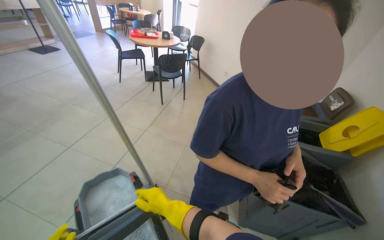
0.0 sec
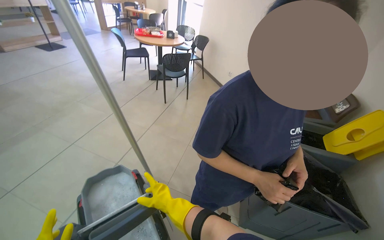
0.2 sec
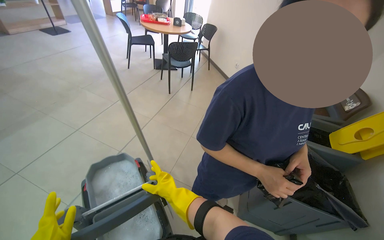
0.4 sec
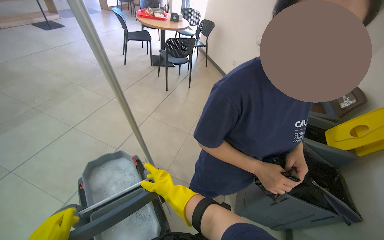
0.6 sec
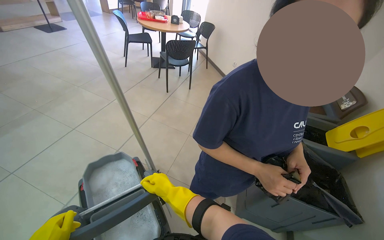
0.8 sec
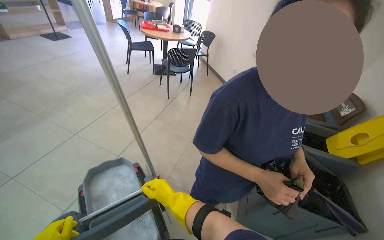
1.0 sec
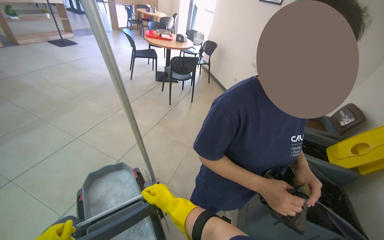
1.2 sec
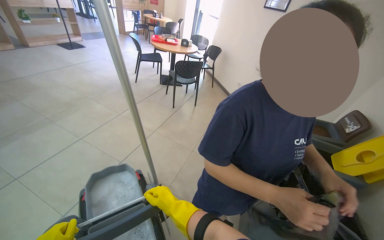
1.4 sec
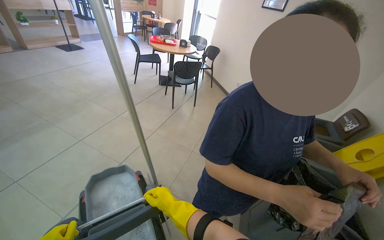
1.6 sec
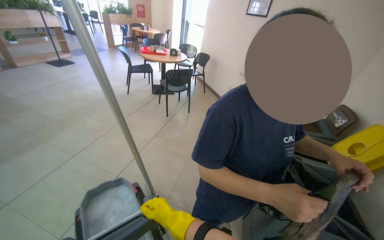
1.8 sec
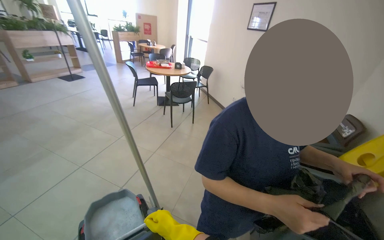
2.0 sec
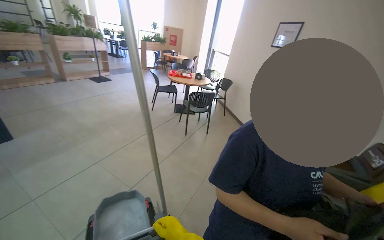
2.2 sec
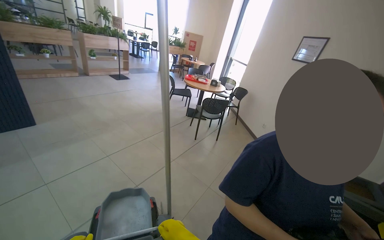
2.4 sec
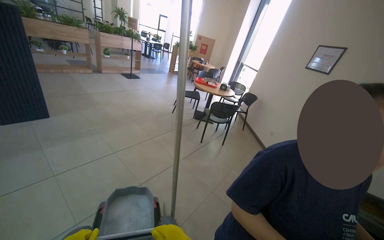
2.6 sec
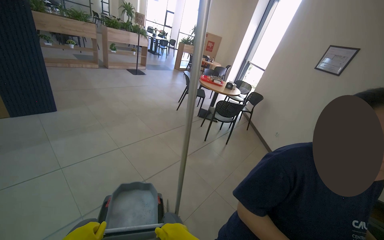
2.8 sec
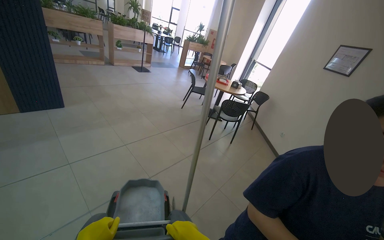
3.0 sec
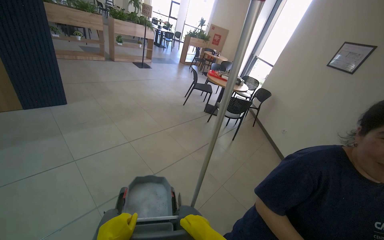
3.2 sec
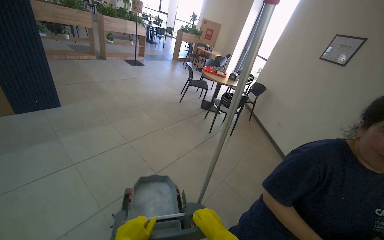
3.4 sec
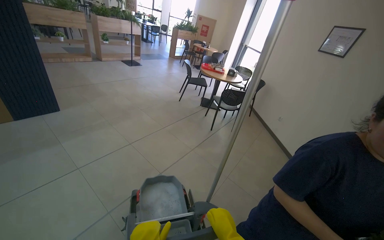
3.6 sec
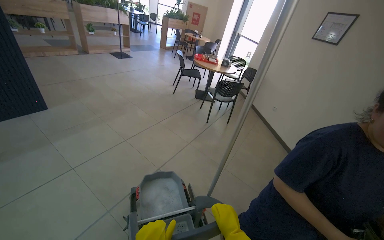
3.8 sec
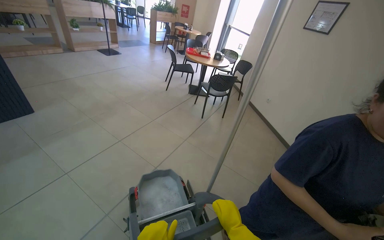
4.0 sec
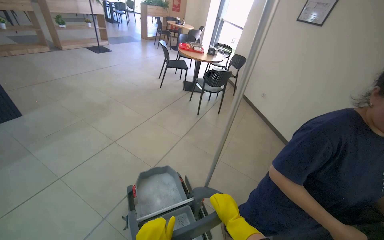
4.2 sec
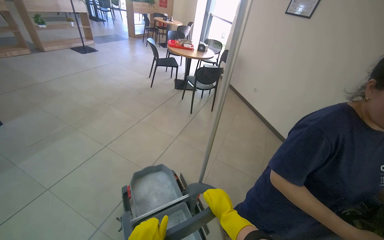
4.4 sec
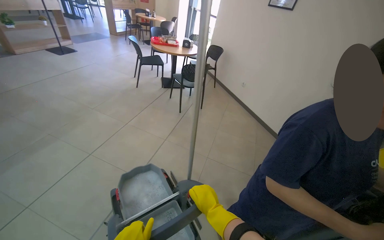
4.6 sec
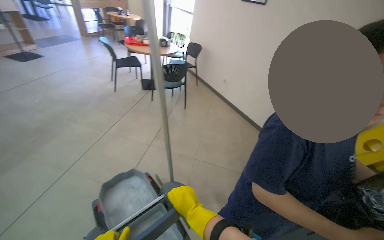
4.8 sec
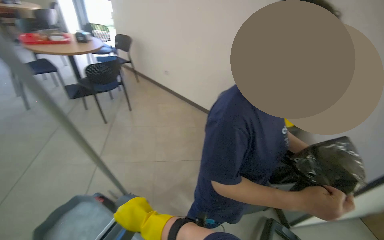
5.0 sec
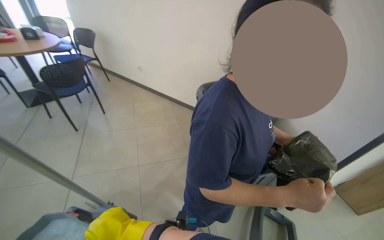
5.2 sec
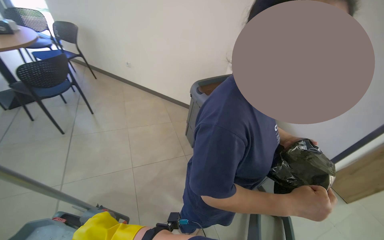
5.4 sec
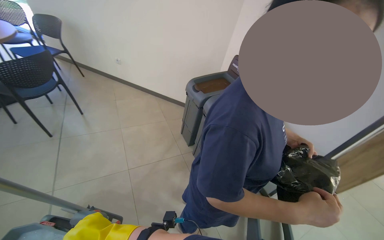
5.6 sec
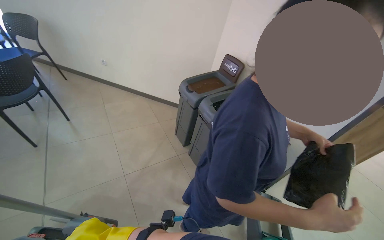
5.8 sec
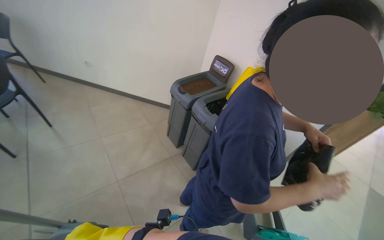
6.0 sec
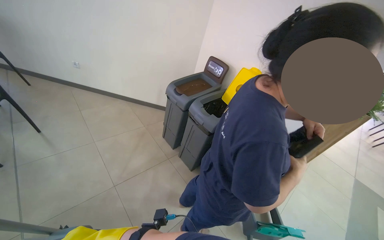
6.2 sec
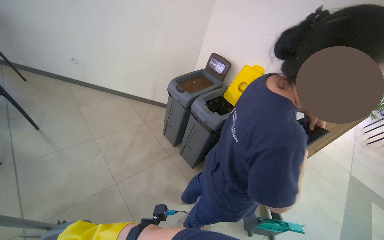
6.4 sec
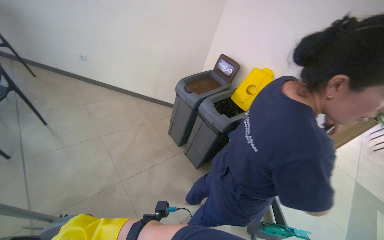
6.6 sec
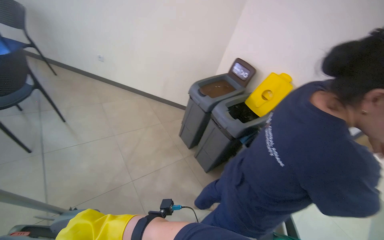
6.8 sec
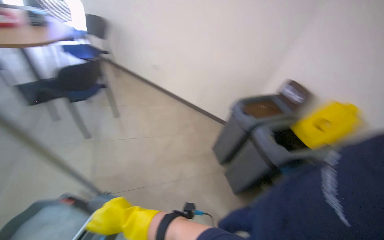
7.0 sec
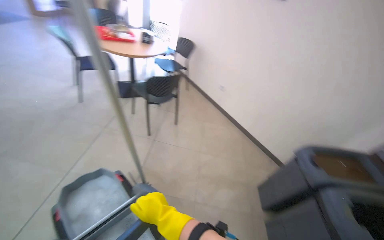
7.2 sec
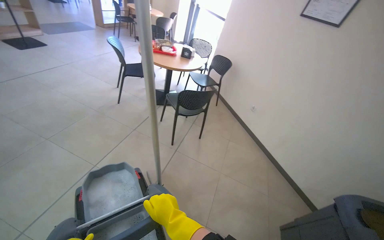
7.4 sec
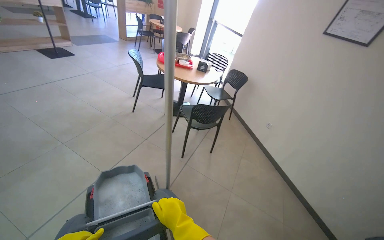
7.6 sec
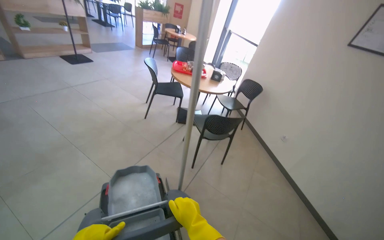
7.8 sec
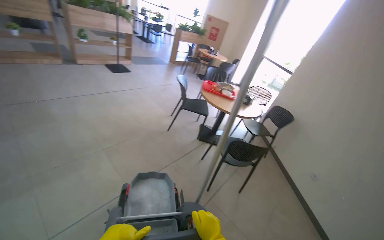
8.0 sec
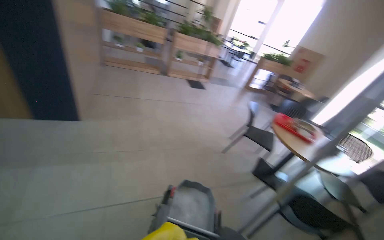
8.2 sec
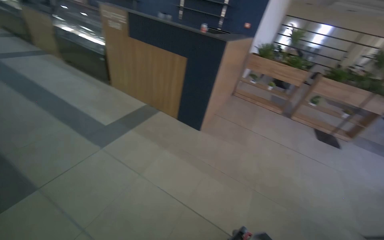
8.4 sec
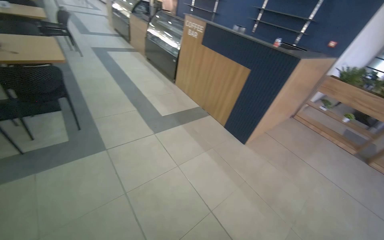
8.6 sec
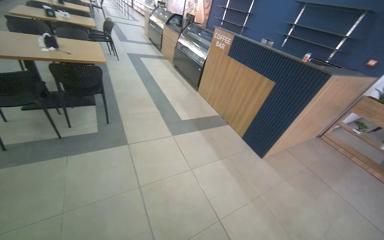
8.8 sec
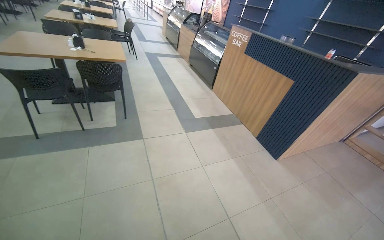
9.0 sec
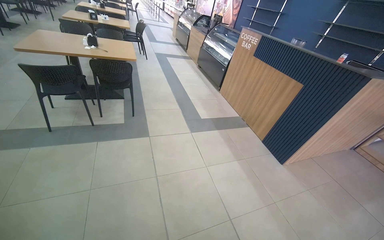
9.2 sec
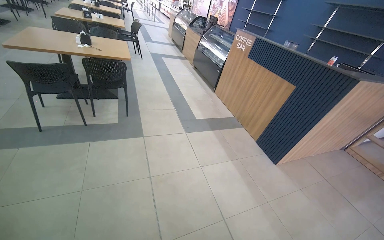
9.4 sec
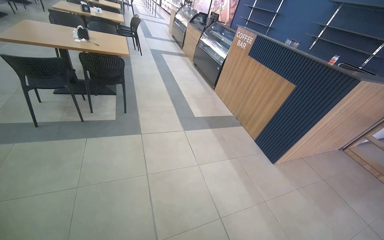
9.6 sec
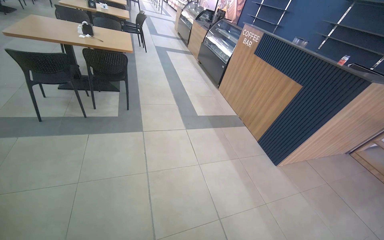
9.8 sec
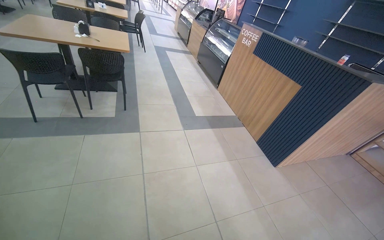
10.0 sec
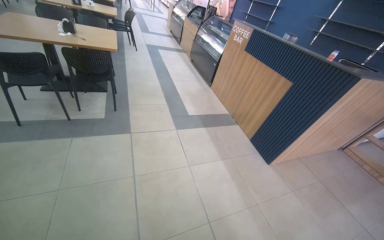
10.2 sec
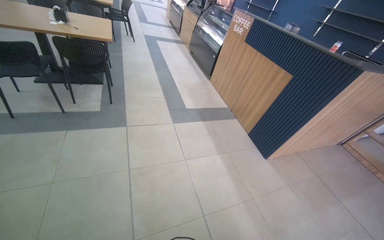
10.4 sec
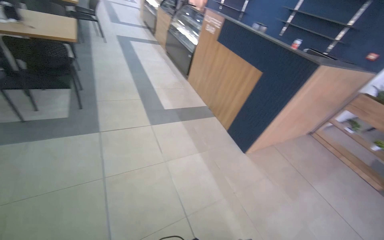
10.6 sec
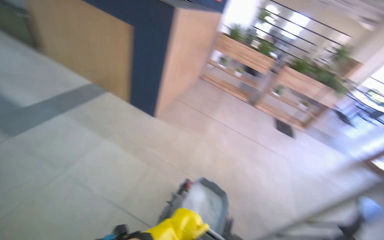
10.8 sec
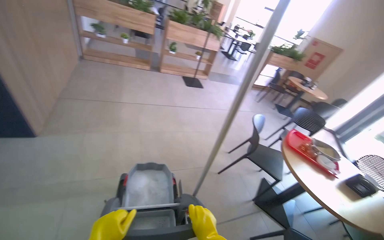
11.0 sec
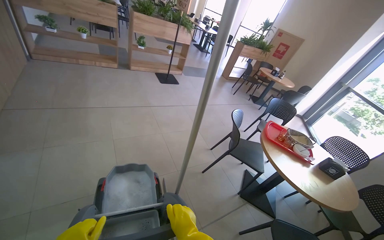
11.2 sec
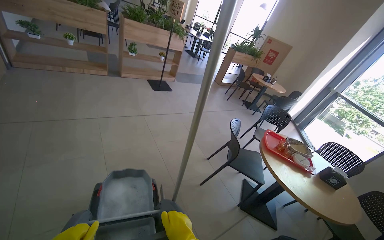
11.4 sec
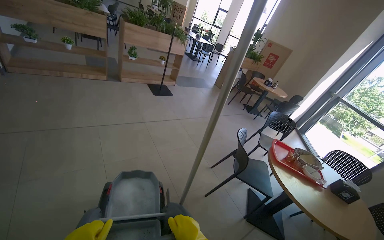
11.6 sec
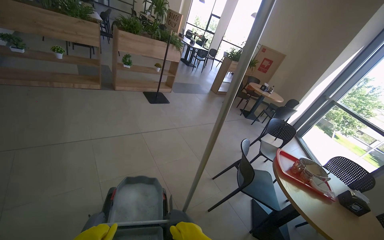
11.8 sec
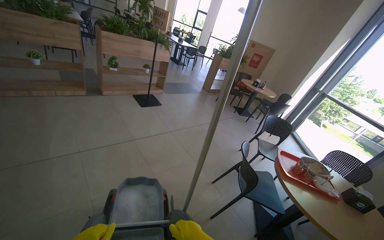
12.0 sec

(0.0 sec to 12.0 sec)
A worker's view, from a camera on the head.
Job: preparing cleaning supplies.
The whole recording: Moving a Cleaning Cart. The worker pushes the cleaning cart through the cafeteria.
1.6 sec - 3.0 sec: The wearer's head swings some 20 degrees to the left.
3.0 sec - 4.4 sec: The head turns to the right by roughly 20 degrees.
4.4 sec - 6.0 sec: The camera travels approximately 50 cm. The wearer's head swings some 60 degrees to the right.
6.0 sec - 7.6 sec: The head turns to the left by about 60 degrees. The view tilts about 20 degrees upward.
7.6 sec - 9.0 sec: The head rotates roughly 125 degrees to the left. The wearer looks some 35 degrees further upward.
10.4 sec - 12.0 sec: The camera is carried about 1 m. The head turns to the right by about 105 degrees. The camera pitches downward, by about 25 degrees.

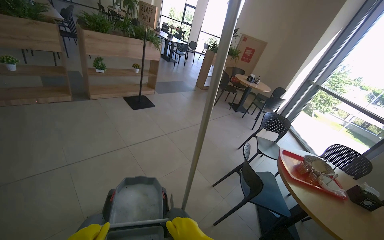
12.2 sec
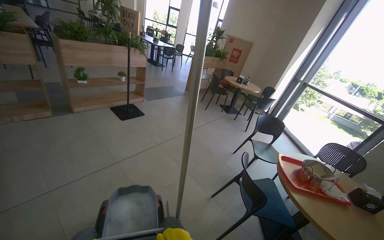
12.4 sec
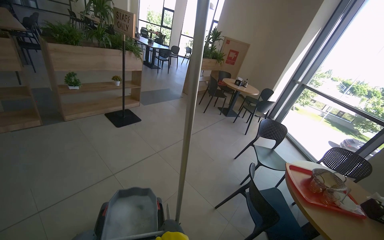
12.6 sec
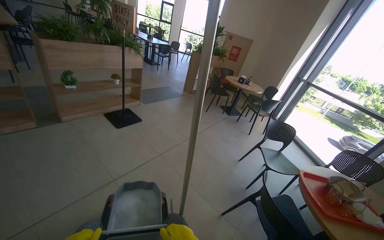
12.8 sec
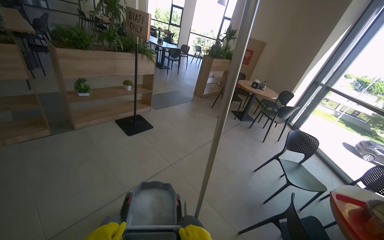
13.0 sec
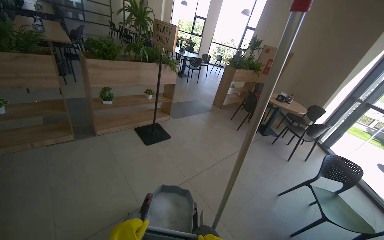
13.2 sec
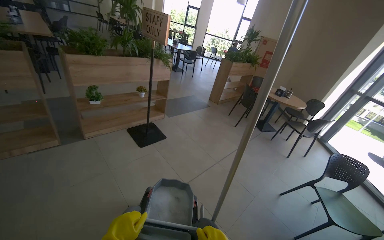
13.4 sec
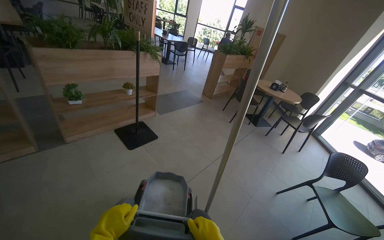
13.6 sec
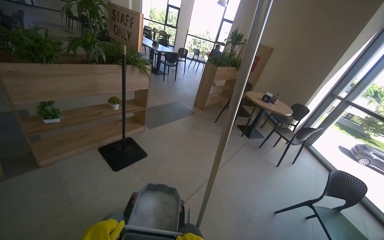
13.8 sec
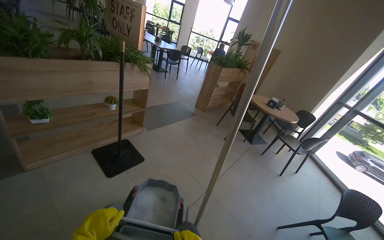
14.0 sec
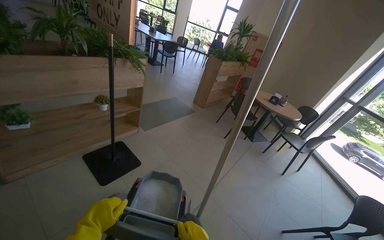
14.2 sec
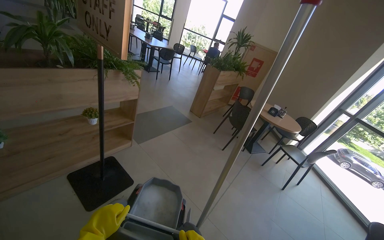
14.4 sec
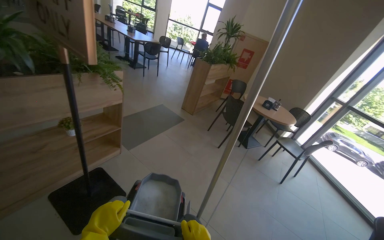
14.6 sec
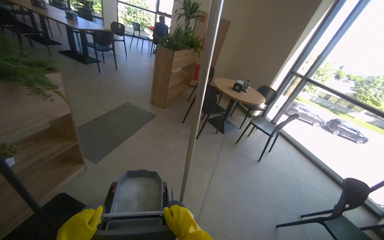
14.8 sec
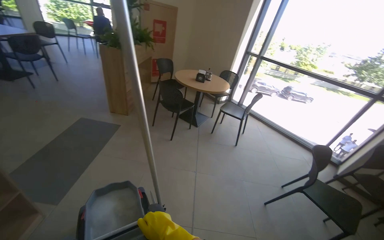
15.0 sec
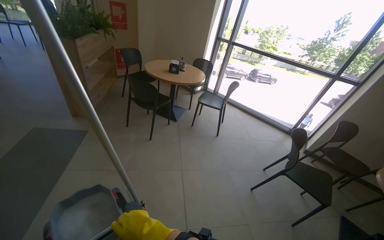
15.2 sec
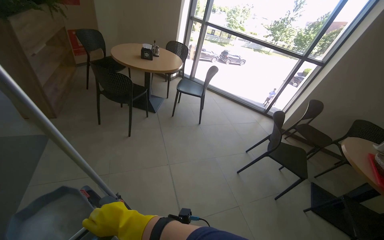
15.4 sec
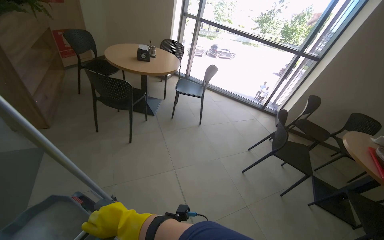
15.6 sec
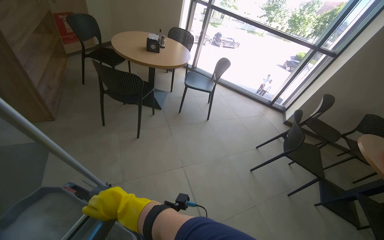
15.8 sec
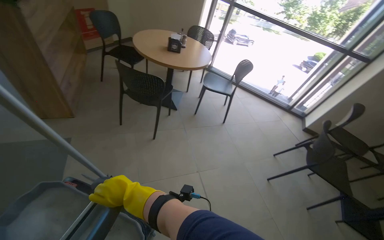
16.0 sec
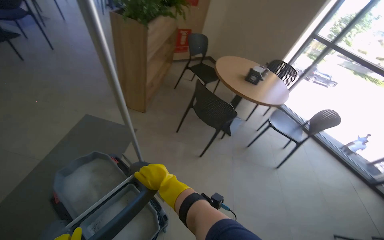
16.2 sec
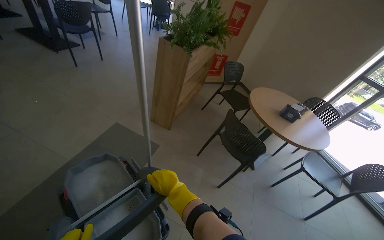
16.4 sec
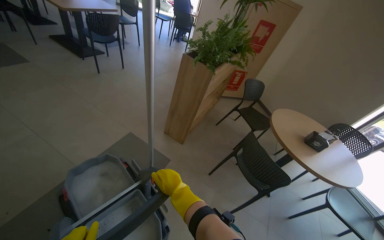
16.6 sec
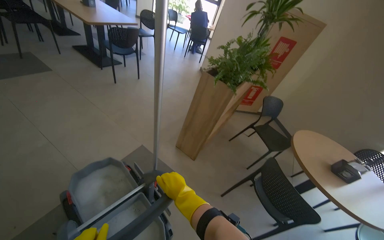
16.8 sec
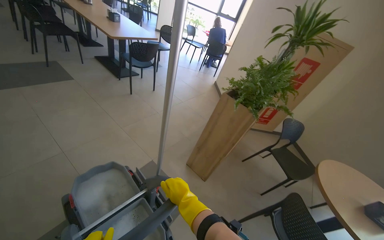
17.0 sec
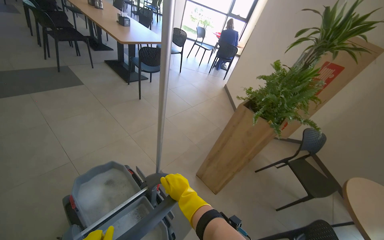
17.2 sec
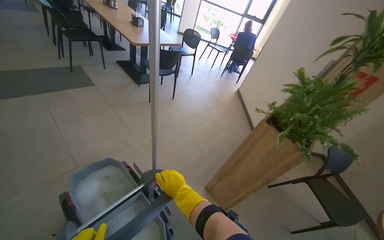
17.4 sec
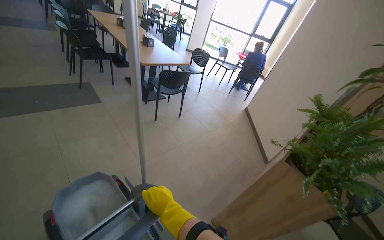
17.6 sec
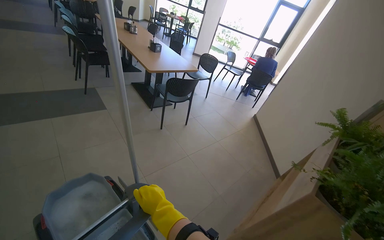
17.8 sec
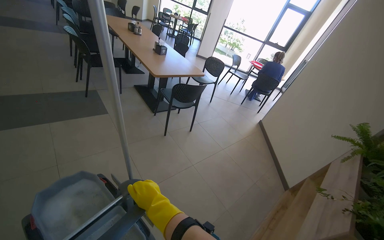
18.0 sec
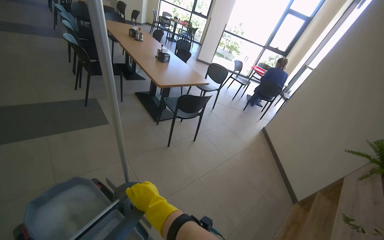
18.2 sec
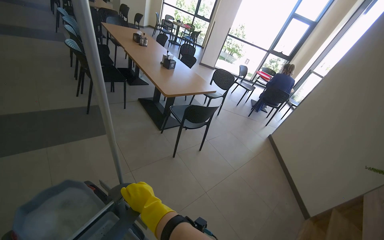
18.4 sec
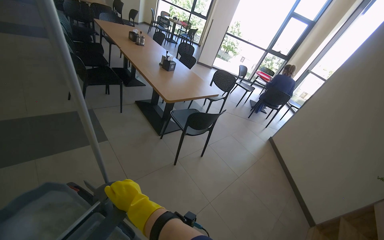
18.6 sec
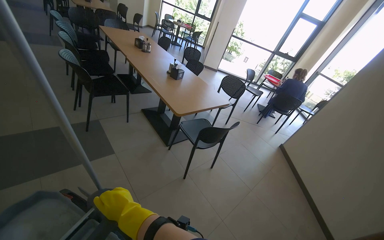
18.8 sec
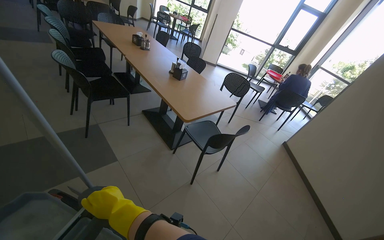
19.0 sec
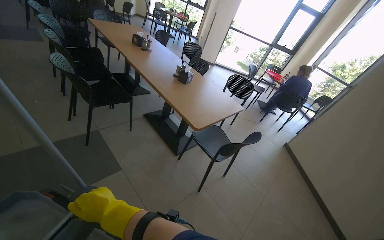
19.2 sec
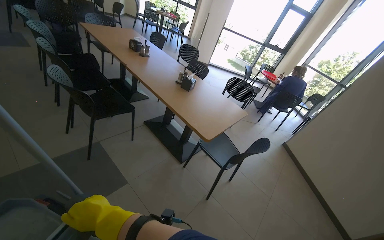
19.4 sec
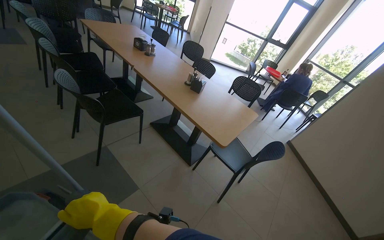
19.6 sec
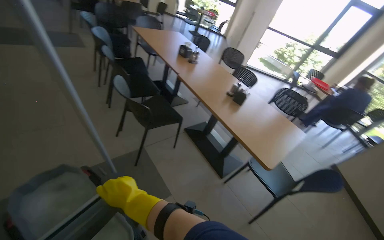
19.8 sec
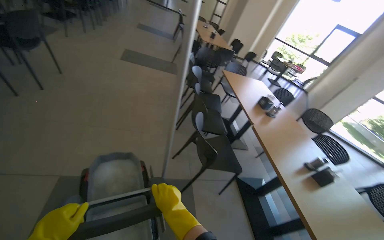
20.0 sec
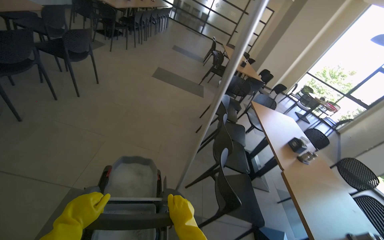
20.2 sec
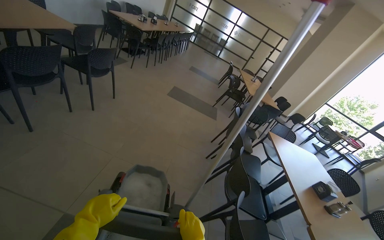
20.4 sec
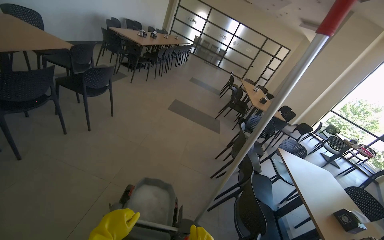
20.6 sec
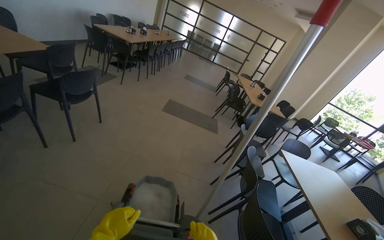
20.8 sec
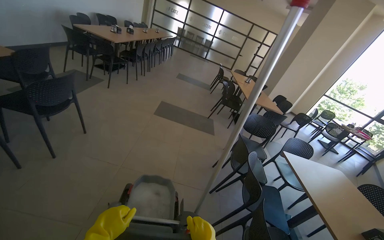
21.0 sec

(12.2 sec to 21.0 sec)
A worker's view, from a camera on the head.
Job: preparing cleaning supplies.
The whole recording: Moving a Cleaning Cart. The worker pushes the cleaning cart through the cafeteria.
12.2 sec - 13.6 sec: The wearer moves some 1 m.
13.6 sec - 15.2 sec: The head travels approximately 1 m. The head rotates approximately 50 degrees to the right. The view tilts approximately 15 degrees downward.
15.2 sec - 16.6 sec: The camera travels some 1 m. The wearer looks about 35 degrees further to the left.
16.6 sec - 18.0 sec: The camera is carried approximately 1 m. The wearer looks roughly 20 degrees further to the left. The camera pitches upward, by some 10 degrees.
18.0 sec - 19.6 sec: The camera is carried approximately 1.5 m.
19.6 sec - 21.0 sec: The wearer moves roughly 1 m. The head turns to the left by some 50 degrees. The view tips upward by approximately 25 degrees.
